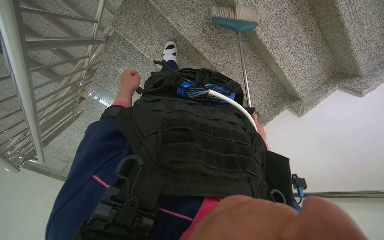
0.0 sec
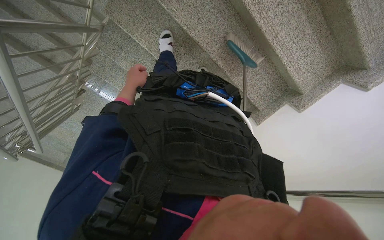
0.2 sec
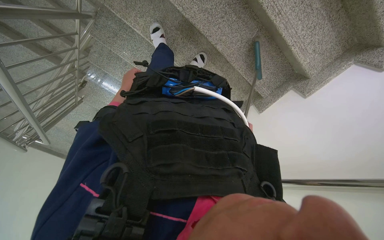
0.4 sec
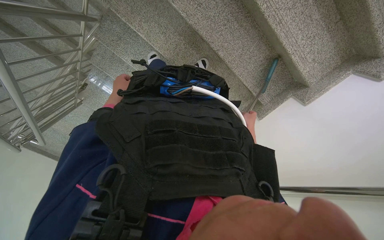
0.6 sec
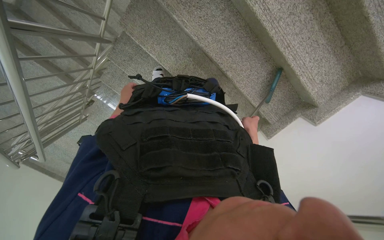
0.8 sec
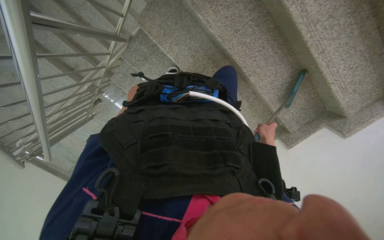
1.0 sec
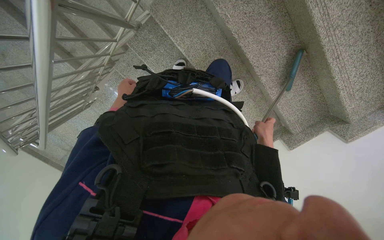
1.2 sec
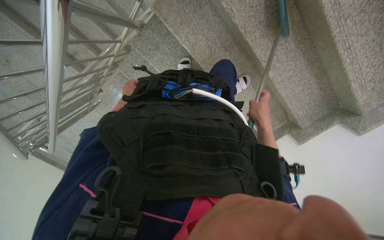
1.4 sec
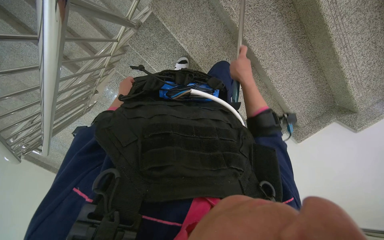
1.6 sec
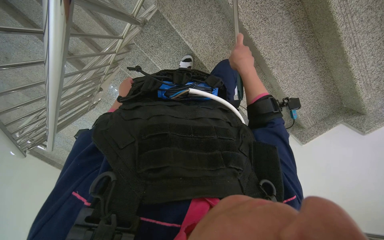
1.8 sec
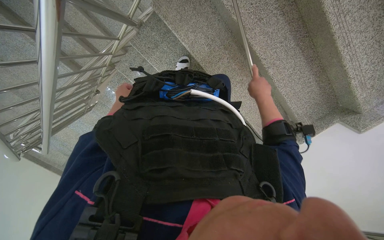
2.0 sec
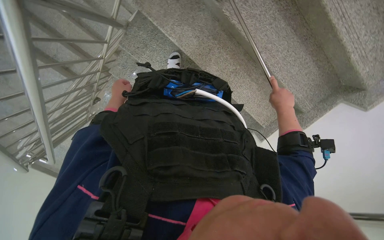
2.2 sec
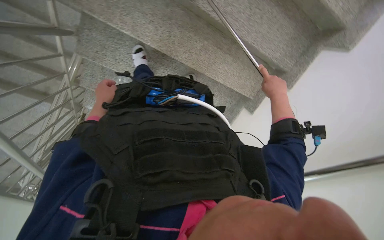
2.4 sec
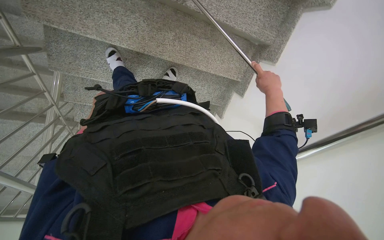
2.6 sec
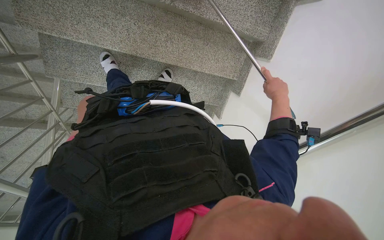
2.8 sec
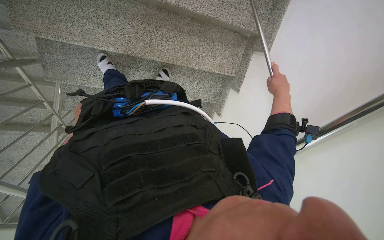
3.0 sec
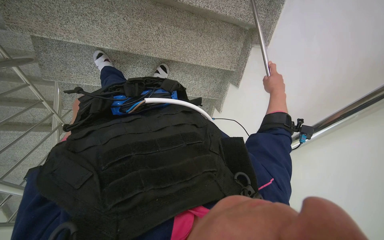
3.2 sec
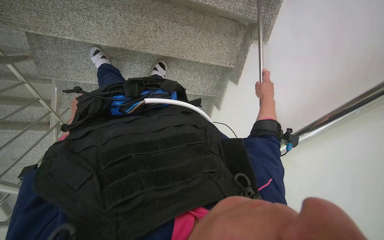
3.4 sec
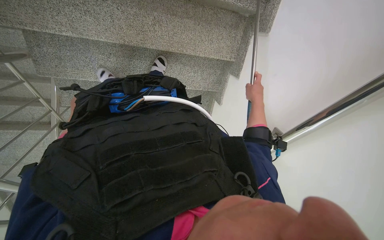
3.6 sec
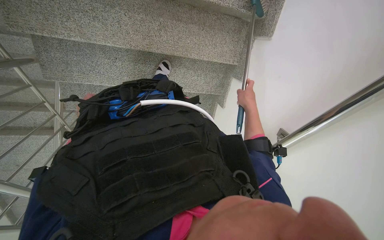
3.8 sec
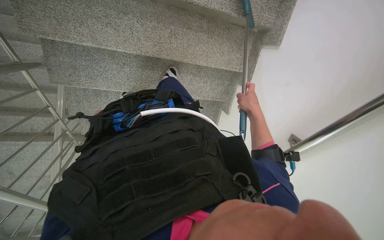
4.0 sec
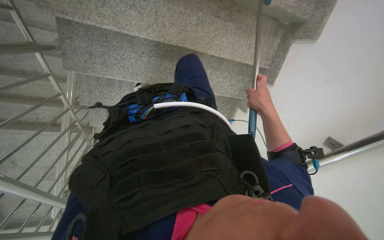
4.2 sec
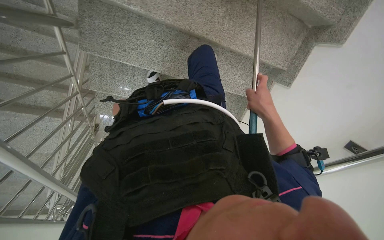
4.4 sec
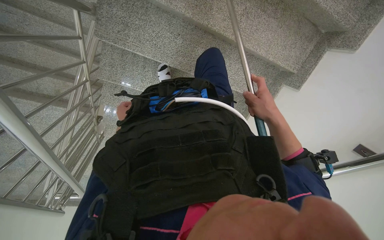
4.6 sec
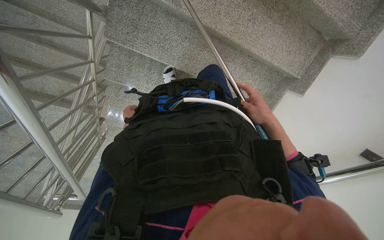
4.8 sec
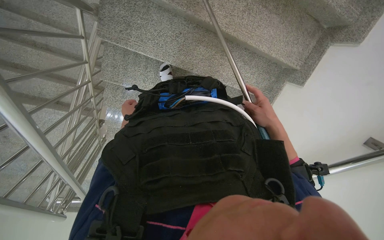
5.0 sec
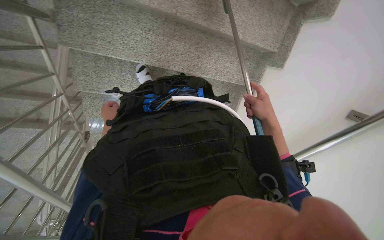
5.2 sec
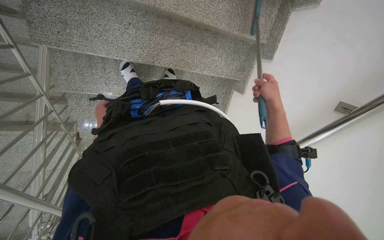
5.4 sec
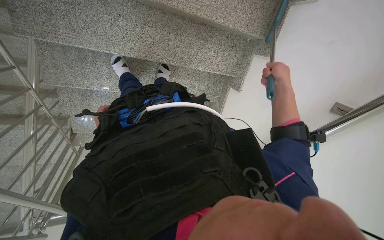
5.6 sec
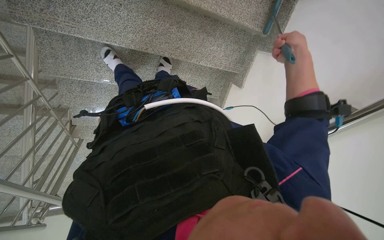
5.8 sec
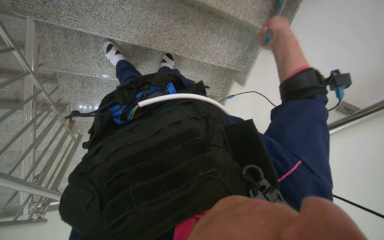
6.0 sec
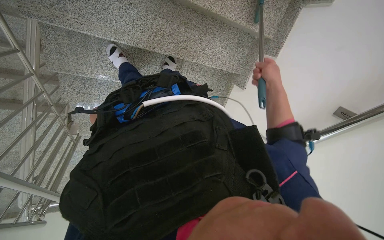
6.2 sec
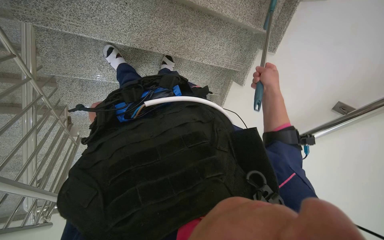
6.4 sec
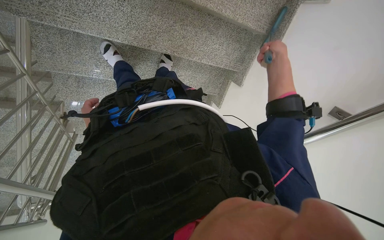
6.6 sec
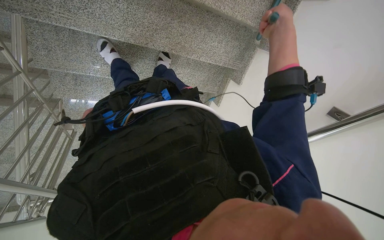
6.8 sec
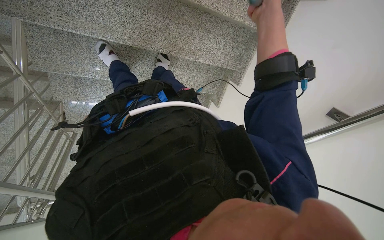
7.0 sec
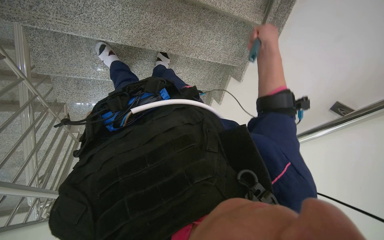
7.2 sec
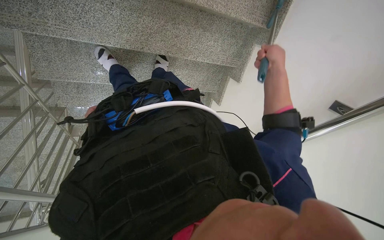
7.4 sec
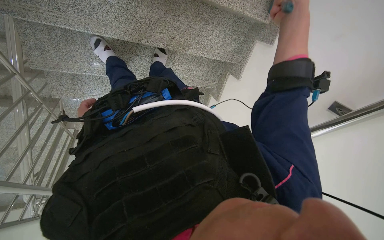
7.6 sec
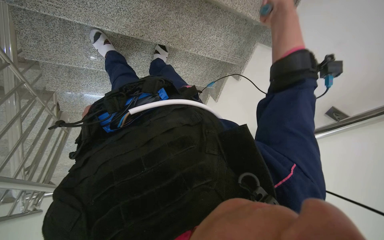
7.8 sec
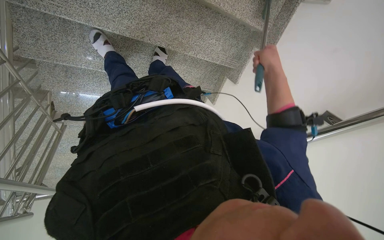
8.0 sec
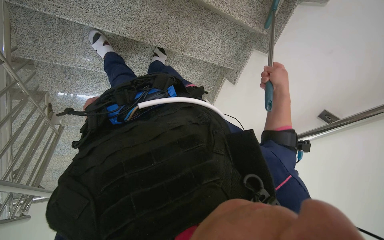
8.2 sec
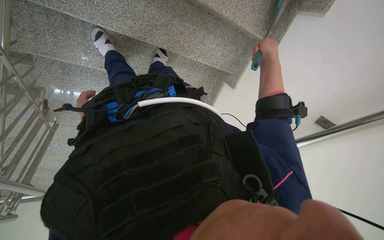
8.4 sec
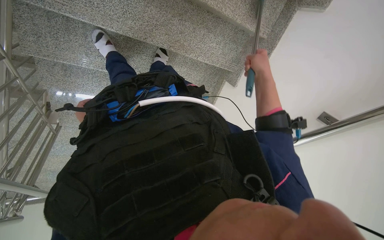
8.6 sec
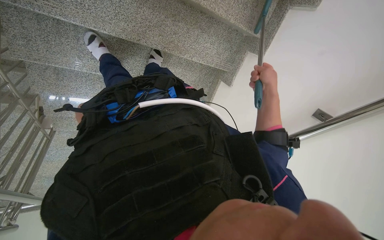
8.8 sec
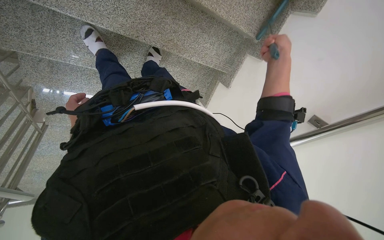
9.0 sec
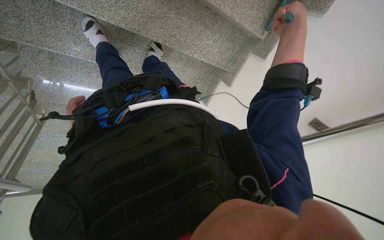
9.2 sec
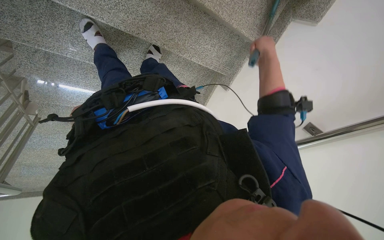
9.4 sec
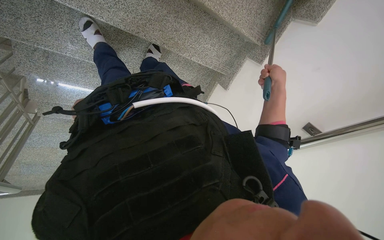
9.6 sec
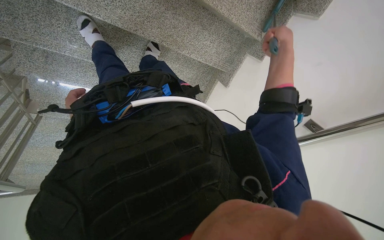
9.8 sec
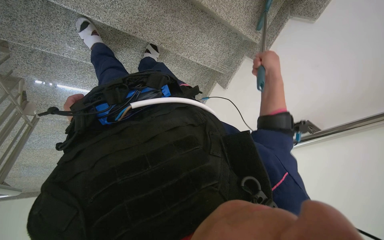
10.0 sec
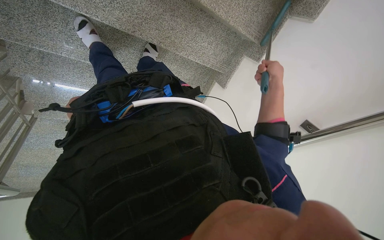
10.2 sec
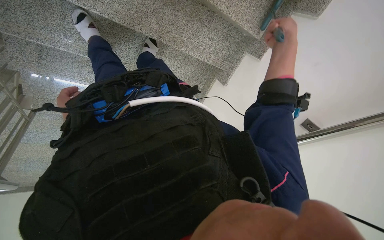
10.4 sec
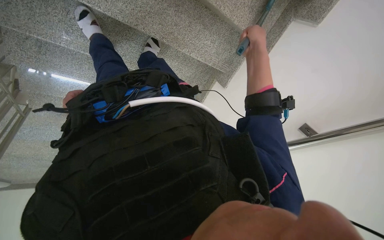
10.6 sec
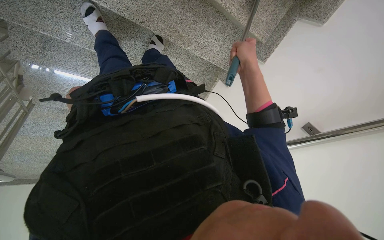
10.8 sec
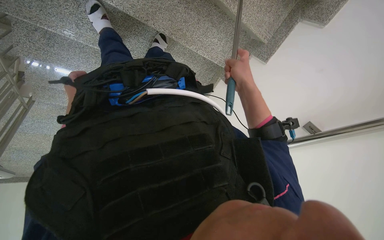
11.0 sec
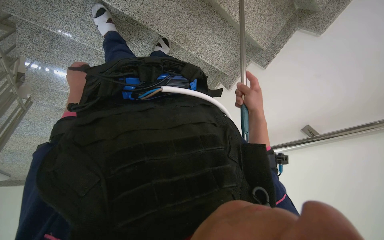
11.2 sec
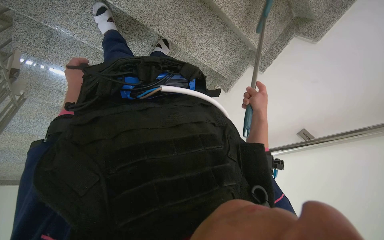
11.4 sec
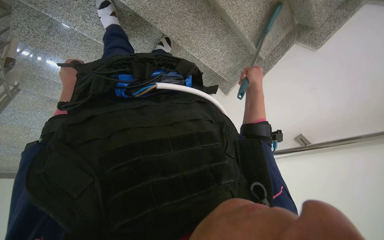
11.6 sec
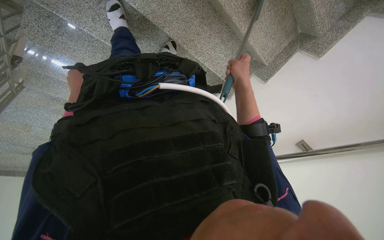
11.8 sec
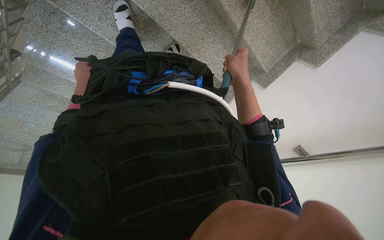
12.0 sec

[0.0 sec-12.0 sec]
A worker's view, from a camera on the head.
Job: sweeping floor.
The whole recording: Sweeping stairs with broom. The worker sweeps the stairs with a long-handled broom.
0.0 sec to 1.6 sec: The right hand moves nearer and farther over about 40 cm, changing direction 2 times. The left hand is displaced farther from the camera and to the left by approximately 50 cm.
1.6 sec to 3.0 sec: The right hand heads to the right and farther from the camera, covering roughly 35 cm. Meanwhile the left hand is displaced to the left and farther from the camera by some 25 cm.
3.0 sec to 4.4 sec: The right hand shifts roughly 40 cm to the left.
4.4 sec to 6.0 sec: The right hand travels up the picture by some 10 cm.
6.0 sec to 7.6 sec: The right hand goes up and down the picture, some 20 cm each way, reversing 3 times.
7.6 sec to 9.0 sec: The right hand moves up and down the picture over about 15 cm, changing direction 3 times.
9.0 sec to 10.4 sec: The right hand goes up and down the picture, approximately 15 cm each way, reversing 3 times.
10.4 sec to 12.0 sec: The right hand shifts approximately 25 cm to the left.

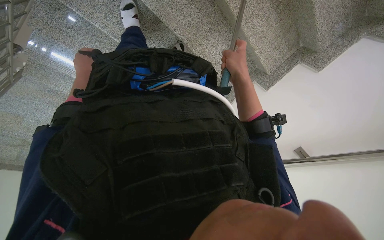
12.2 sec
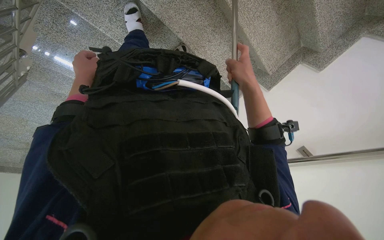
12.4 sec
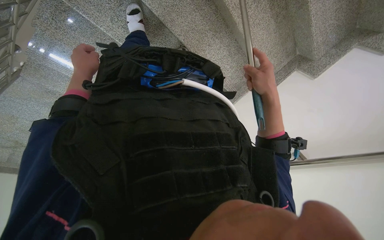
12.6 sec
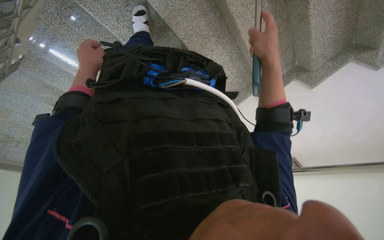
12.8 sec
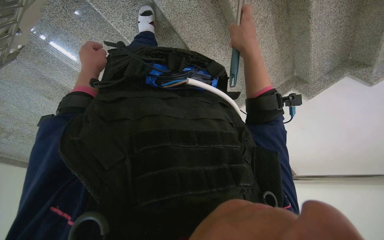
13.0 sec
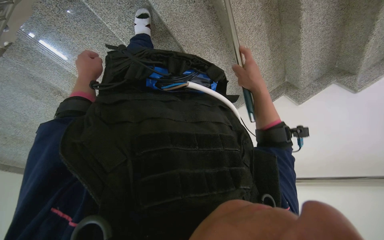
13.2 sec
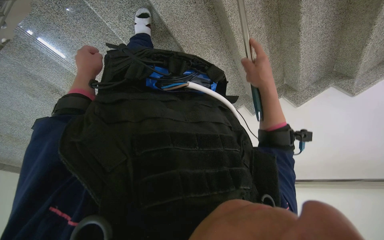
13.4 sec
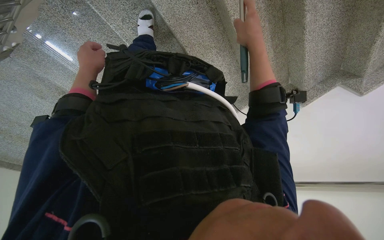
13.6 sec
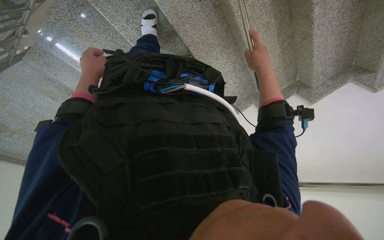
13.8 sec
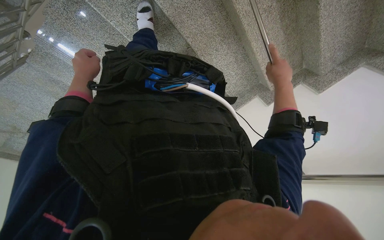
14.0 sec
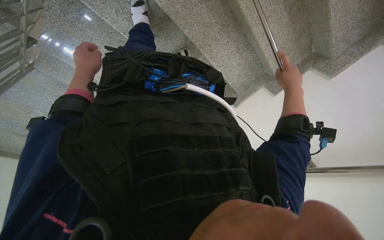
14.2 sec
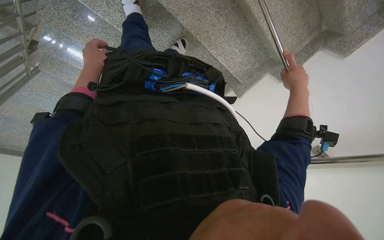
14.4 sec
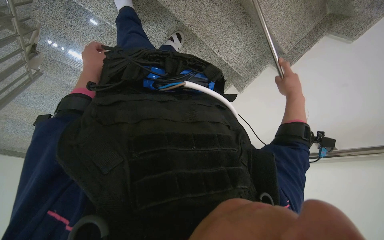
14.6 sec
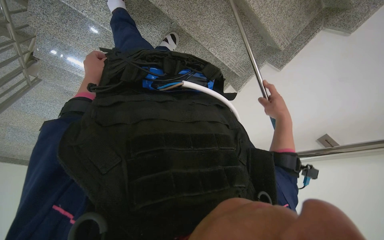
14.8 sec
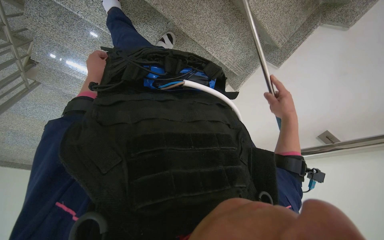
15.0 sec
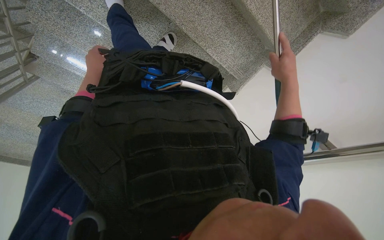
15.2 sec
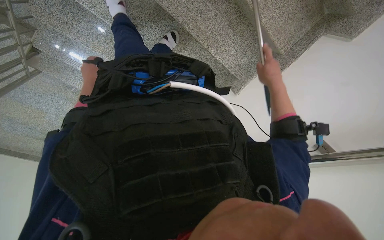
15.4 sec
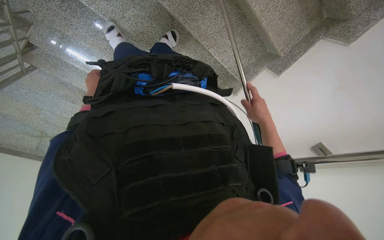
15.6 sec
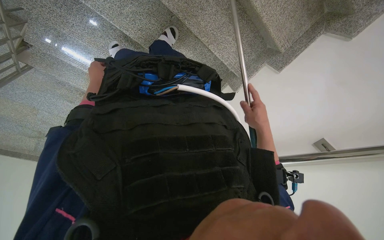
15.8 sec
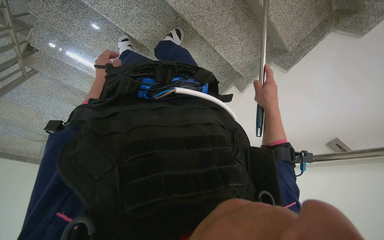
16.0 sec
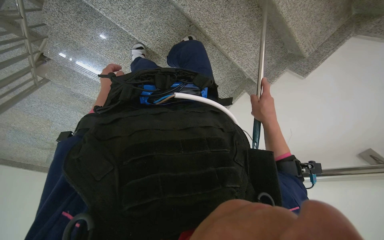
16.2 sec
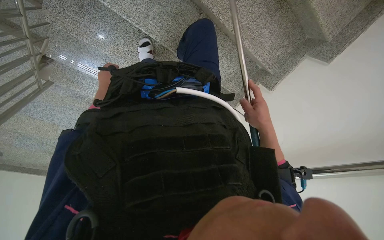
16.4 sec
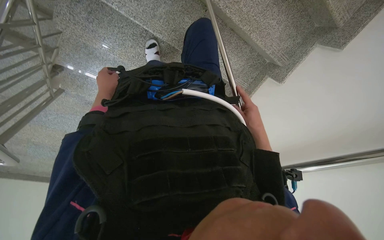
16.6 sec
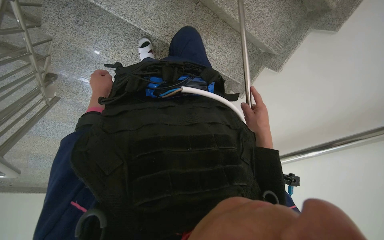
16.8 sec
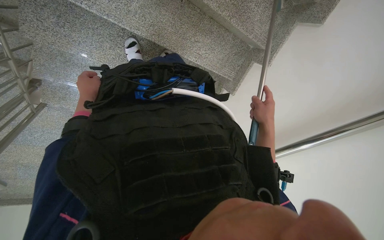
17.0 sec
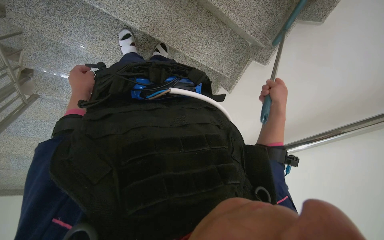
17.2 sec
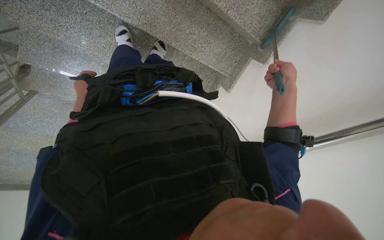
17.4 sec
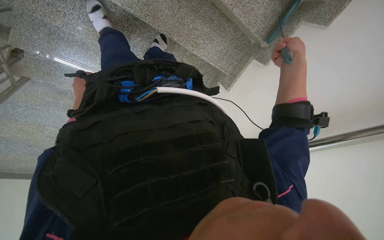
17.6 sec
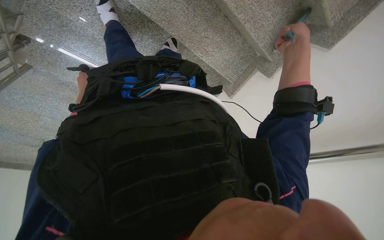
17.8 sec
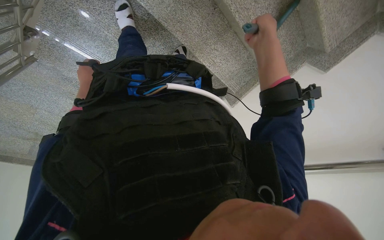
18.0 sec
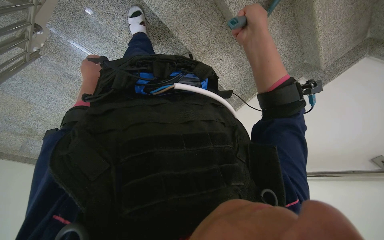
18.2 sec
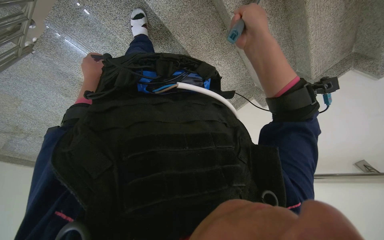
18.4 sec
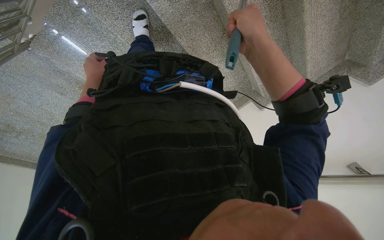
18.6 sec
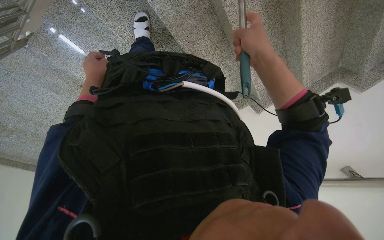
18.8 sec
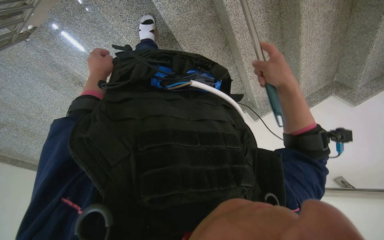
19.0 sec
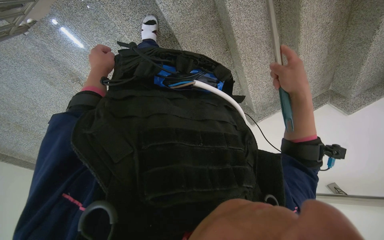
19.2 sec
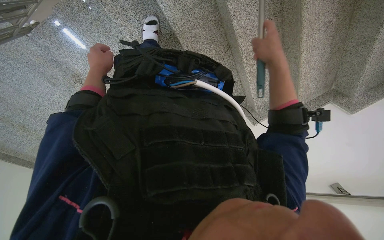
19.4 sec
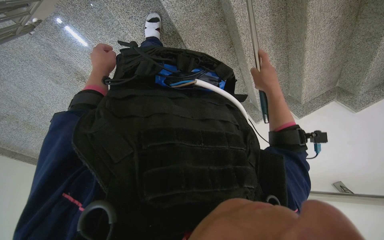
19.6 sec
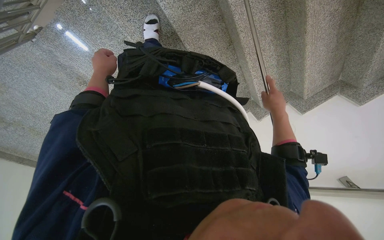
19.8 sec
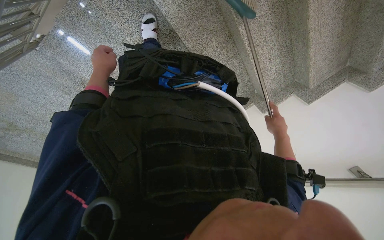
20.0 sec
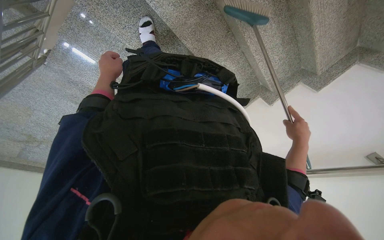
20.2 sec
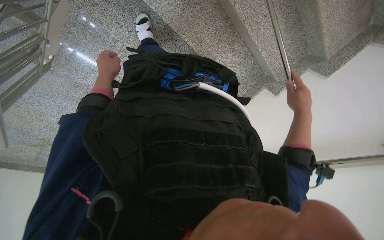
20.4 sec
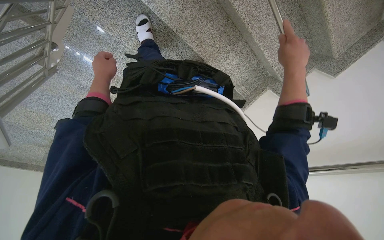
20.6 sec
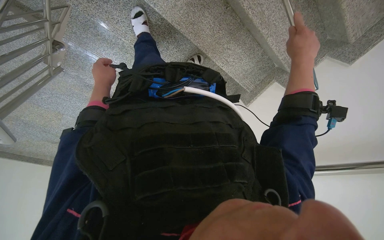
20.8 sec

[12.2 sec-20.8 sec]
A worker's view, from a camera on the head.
Job: sweeping floor.
The whole recording: Sweeping stairs with broom. The worker sweeps the stairs with a long-handled broom.
12.2 sec to 13.6 sec: The left hand goes some 10 cm nearer to the camera. The right hand travels nearer to the camera and up the picture by approximately 15 cm.
13.6 sec to 15.0 sec: The view pans to the left by roughly 15 degrees. The right hand shifts roughly 40 cm down the picture and to the right, while the left hand goes some 15 cm farther from the camera.
15.0 sec to 16.6 sec: The left hand goes roughly 20 cm farther from the camera. The right hand moves up and down the picture over about 15 cm, changing direction 2 times.
16.6 sec to 18.0 sec: The left hand shifts approximately 10 cm to the left. Meanwhile the right hand is displaced up the picture and nearer to the camera by about 35 cm.
18.0 sec to 19.4 sec: The left hand moves nearer to the camera, some 15 cm.
19.4 sec to 20.8 sec: The view swings roughly 15 degrees to the left. The right hand goes some 30 cm farther from the camera and to the right, and moves approximately 25 cm down the picture and comes back.
